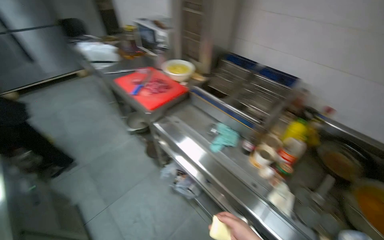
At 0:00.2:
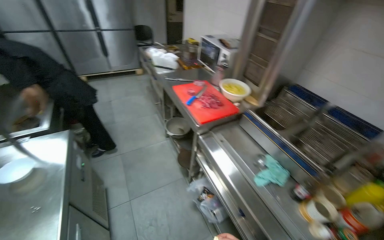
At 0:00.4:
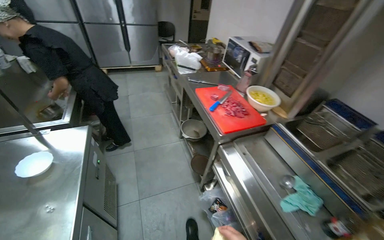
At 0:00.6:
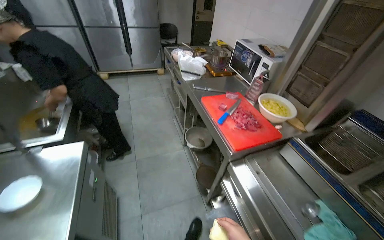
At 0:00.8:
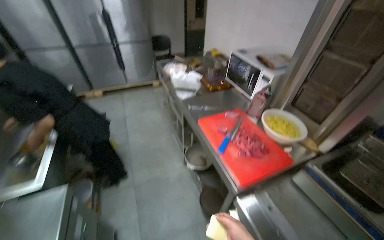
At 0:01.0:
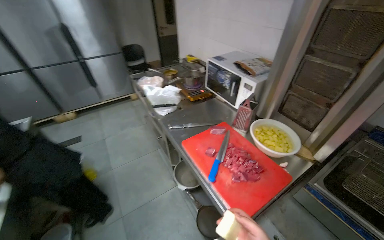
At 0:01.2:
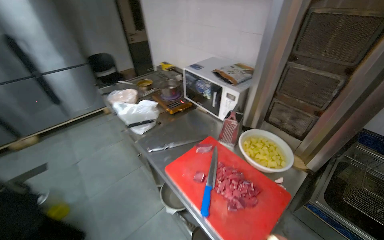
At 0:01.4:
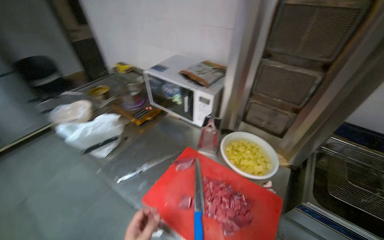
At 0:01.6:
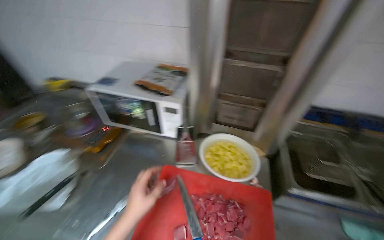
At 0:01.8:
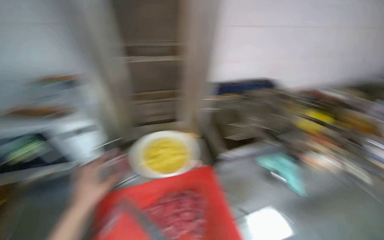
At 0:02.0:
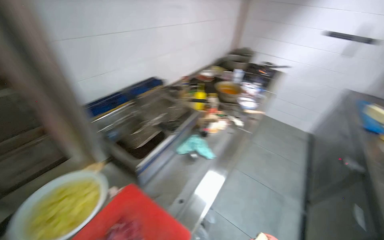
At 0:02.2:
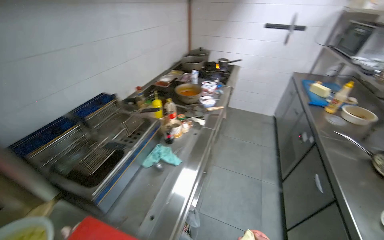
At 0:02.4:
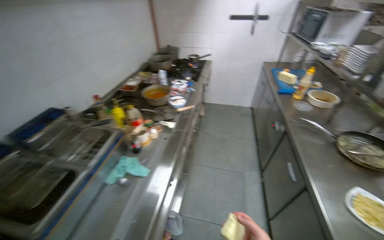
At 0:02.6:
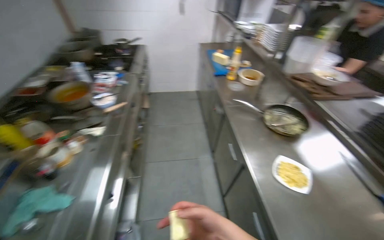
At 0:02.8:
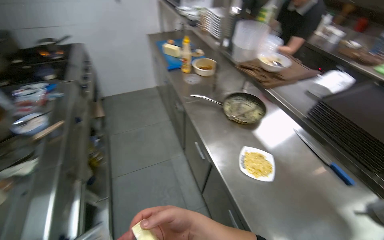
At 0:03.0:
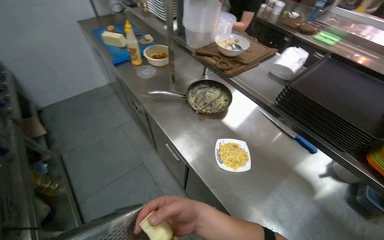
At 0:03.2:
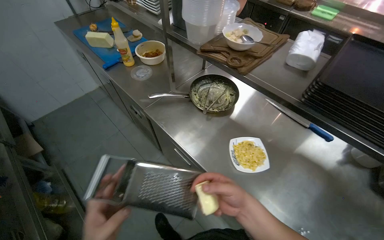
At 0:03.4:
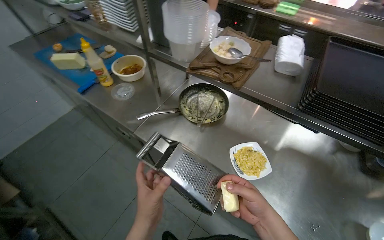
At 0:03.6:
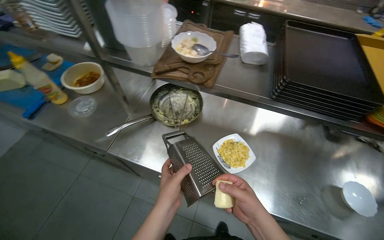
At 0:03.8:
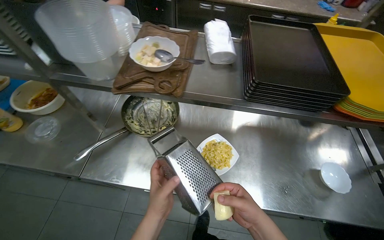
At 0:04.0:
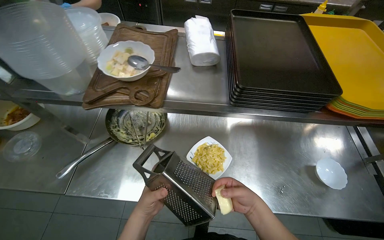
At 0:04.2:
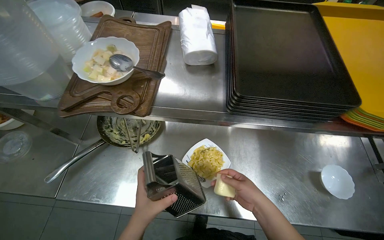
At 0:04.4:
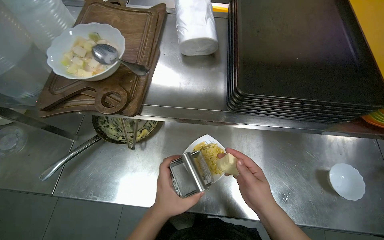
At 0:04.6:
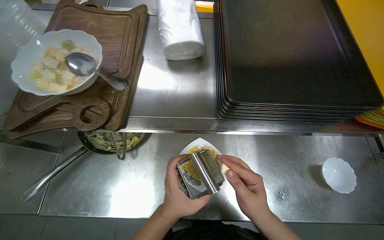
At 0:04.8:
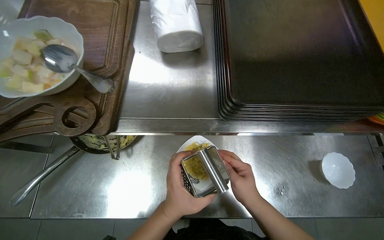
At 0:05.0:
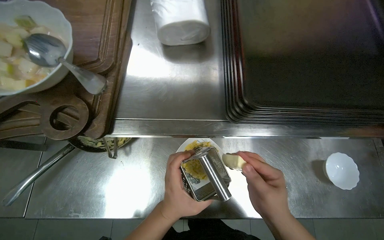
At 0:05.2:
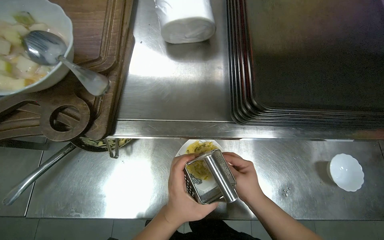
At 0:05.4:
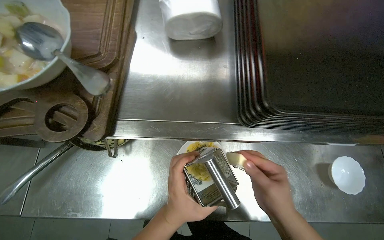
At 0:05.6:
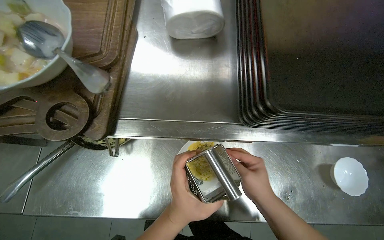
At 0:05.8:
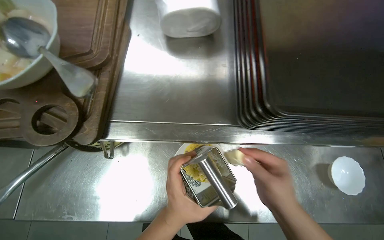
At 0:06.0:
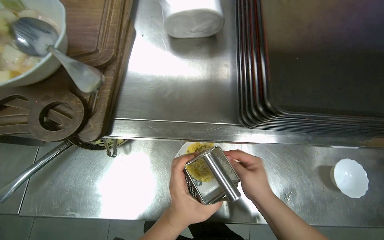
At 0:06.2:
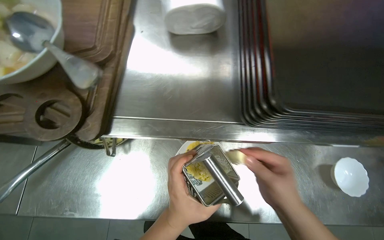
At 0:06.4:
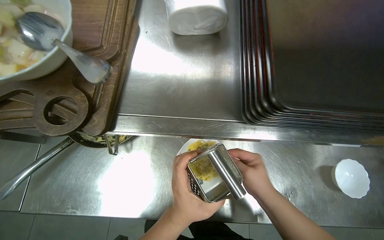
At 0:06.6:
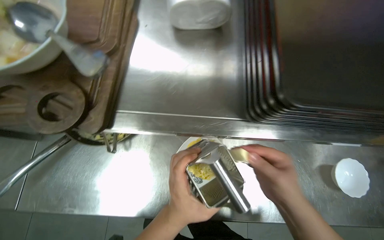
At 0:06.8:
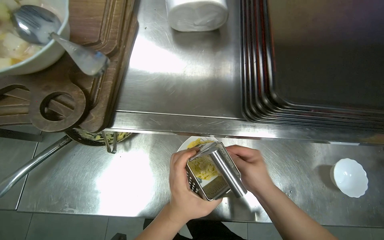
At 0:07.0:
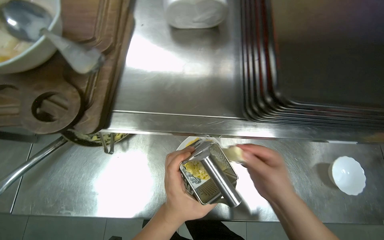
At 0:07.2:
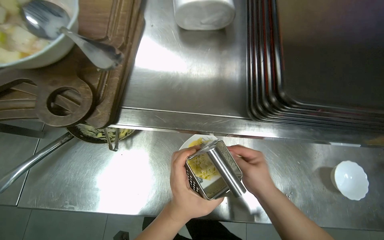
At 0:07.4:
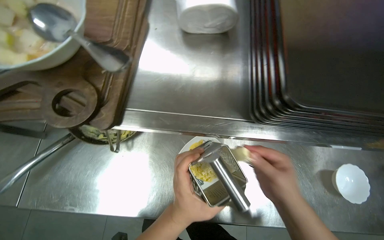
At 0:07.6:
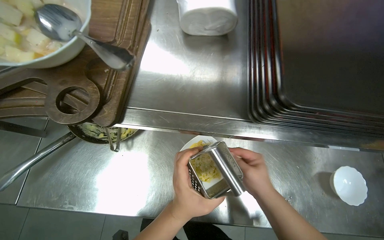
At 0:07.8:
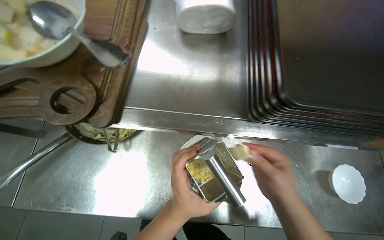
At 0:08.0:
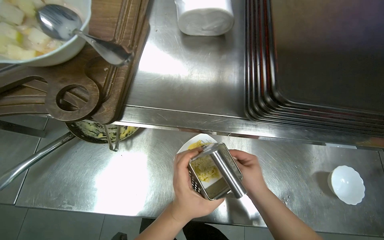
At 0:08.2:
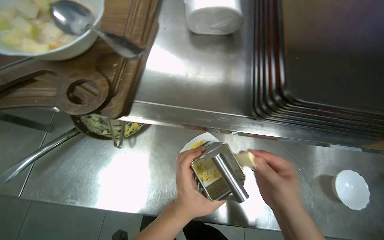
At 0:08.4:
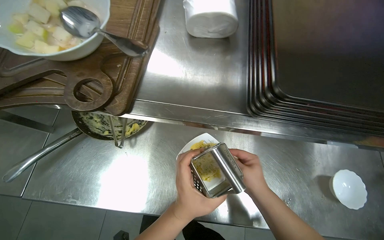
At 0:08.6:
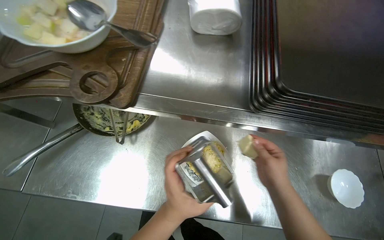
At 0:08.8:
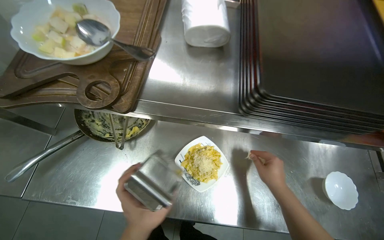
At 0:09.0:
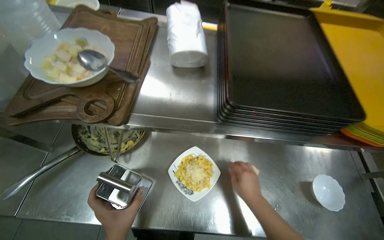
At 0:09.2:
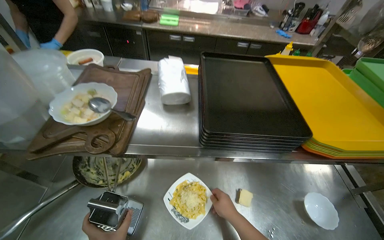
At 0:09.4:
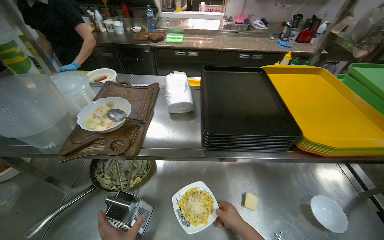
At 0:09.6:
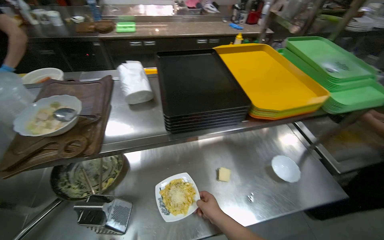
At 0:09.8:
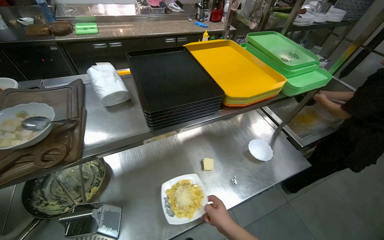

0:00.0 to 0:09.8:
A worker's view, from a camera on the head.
Job: preparing food.
The whole recording: Grating Cheese onto Food. The worker cuts a piece of cheese and grates it over the food on a plate using a metal grater.
0:00.0 to 0:01.4: The wearer moves some 90 cm.
0:01.4 to 0:02.8: The head travels approximately 70 cm. The wearer's head swings roughly 145 degrees to the right. The view tilts roughly 10 degrees downward.
0:02.8 to 0:04.2: The camera travels some 50 cm. The wearer's head swings some 60 degrees to the right. The camera pitches downward, by roughly 20 degrees.
0:04.2 to 0:05.6: The left hand travels to the right and up the picture by some 15 cm.
0:05.6 to 0:08.4: The hands work in one place, with small movements.
0:08.4 to 0:09.8: The head rotates about 30 degrees to the right. The view tips upward by approximately 20 degrees.

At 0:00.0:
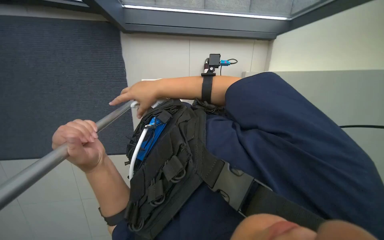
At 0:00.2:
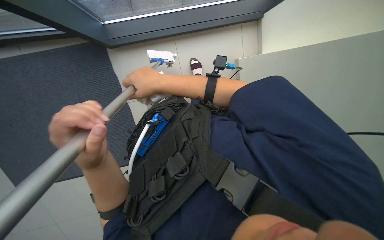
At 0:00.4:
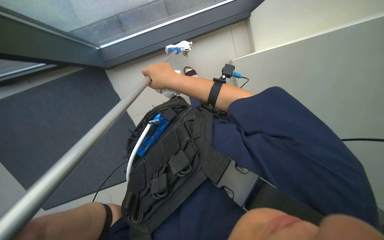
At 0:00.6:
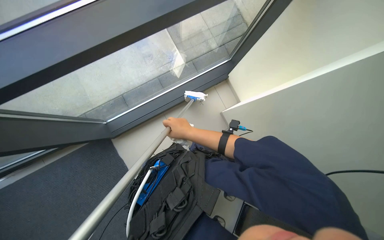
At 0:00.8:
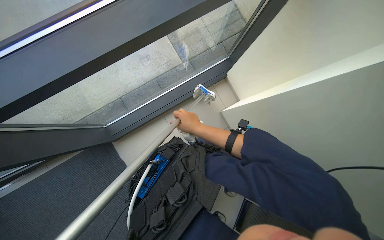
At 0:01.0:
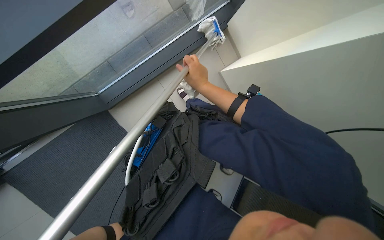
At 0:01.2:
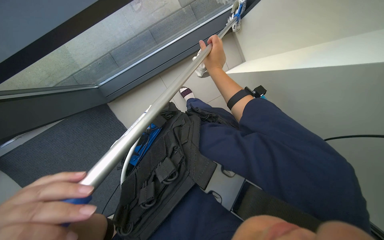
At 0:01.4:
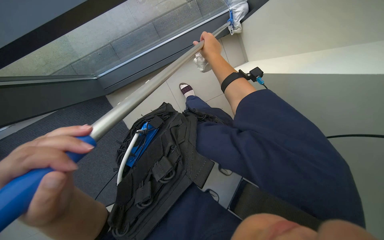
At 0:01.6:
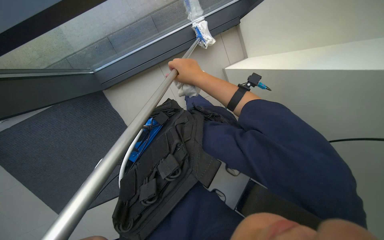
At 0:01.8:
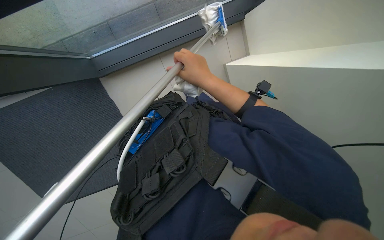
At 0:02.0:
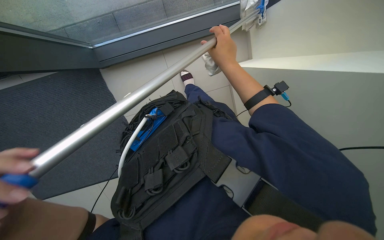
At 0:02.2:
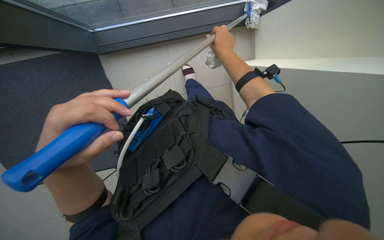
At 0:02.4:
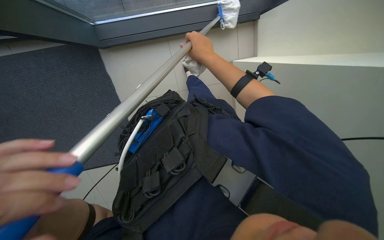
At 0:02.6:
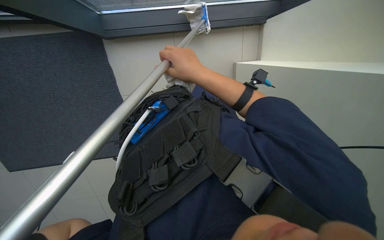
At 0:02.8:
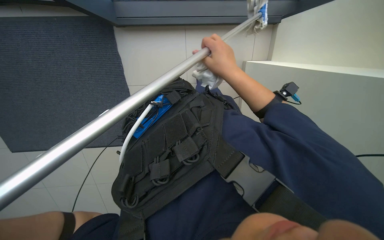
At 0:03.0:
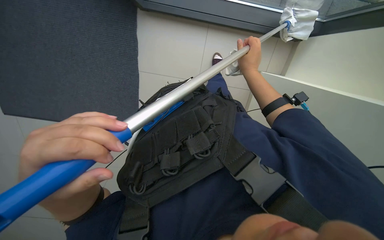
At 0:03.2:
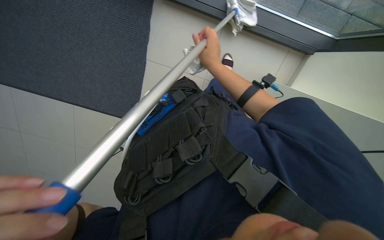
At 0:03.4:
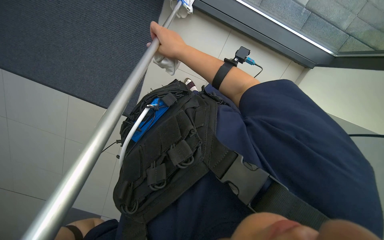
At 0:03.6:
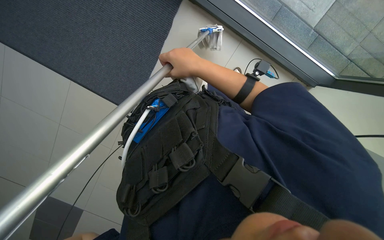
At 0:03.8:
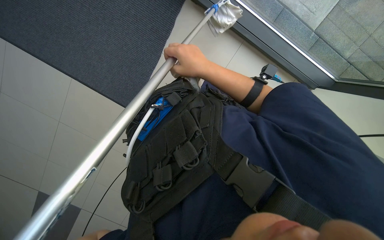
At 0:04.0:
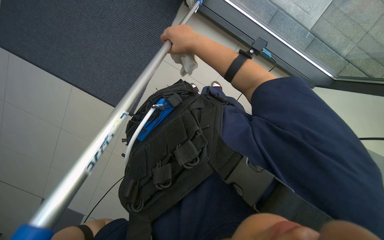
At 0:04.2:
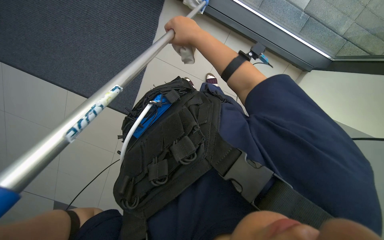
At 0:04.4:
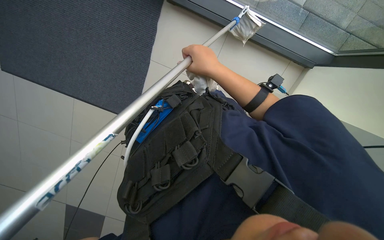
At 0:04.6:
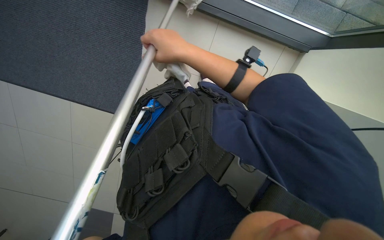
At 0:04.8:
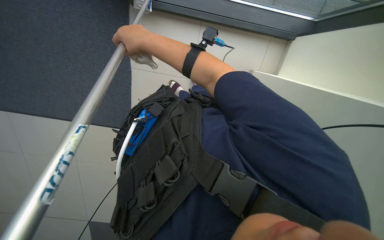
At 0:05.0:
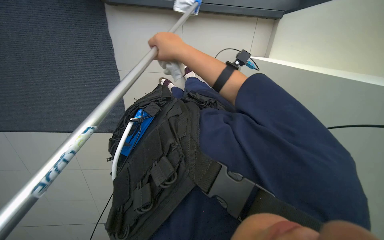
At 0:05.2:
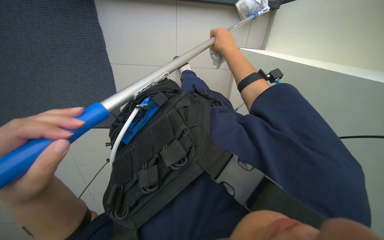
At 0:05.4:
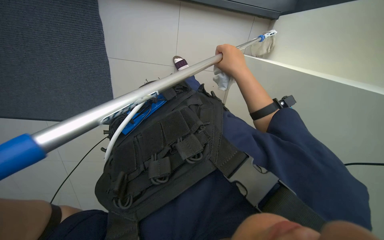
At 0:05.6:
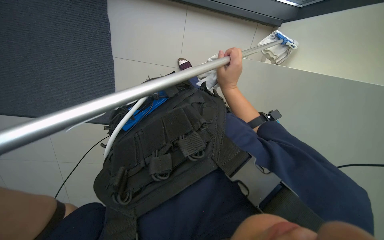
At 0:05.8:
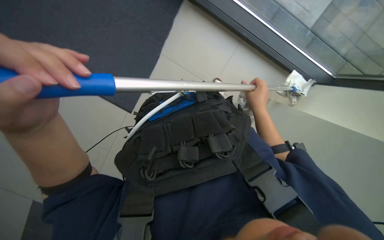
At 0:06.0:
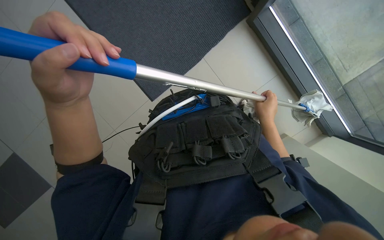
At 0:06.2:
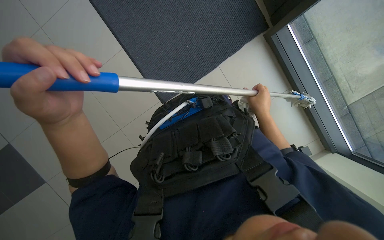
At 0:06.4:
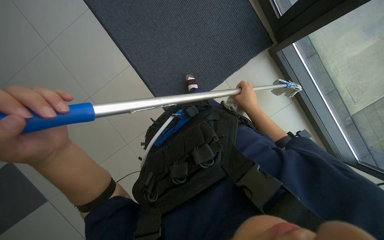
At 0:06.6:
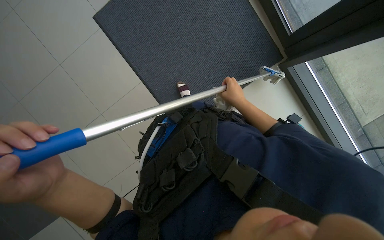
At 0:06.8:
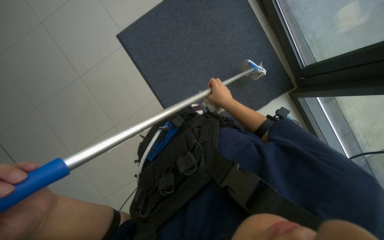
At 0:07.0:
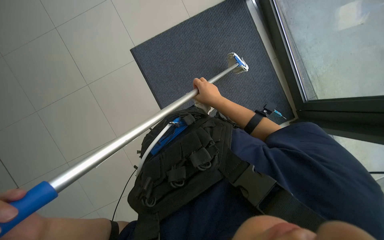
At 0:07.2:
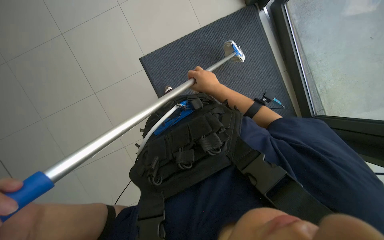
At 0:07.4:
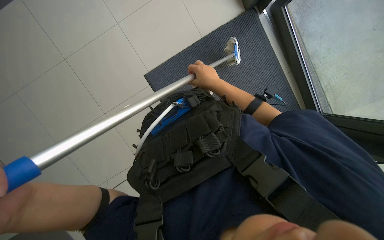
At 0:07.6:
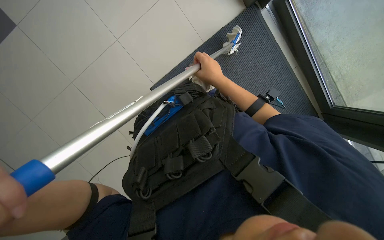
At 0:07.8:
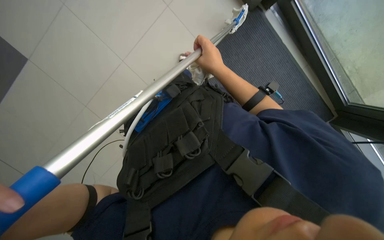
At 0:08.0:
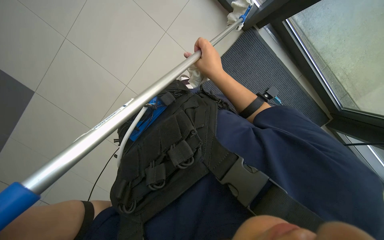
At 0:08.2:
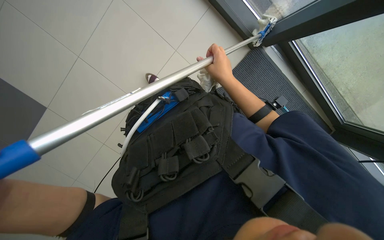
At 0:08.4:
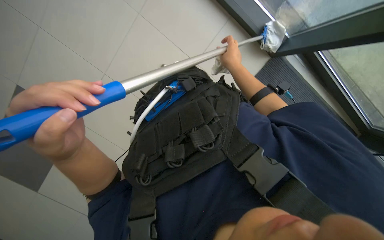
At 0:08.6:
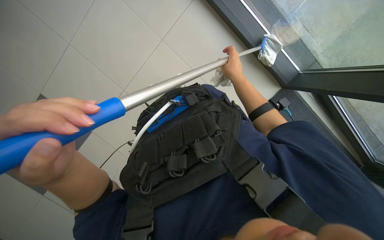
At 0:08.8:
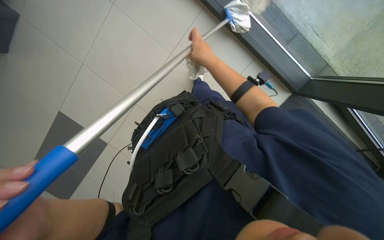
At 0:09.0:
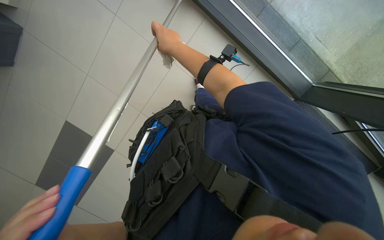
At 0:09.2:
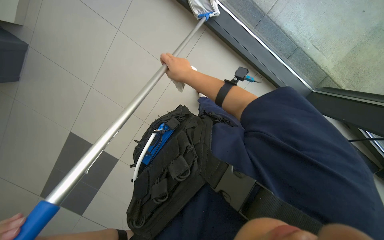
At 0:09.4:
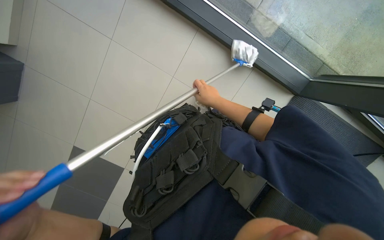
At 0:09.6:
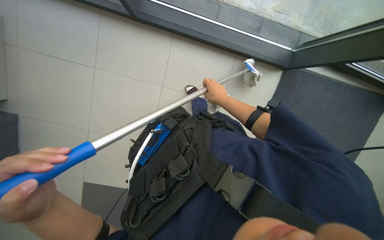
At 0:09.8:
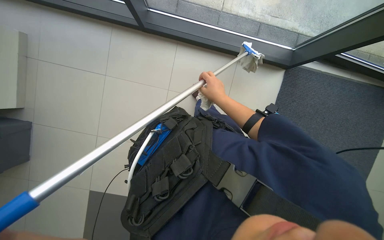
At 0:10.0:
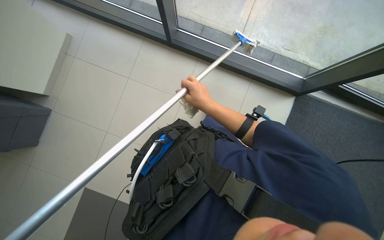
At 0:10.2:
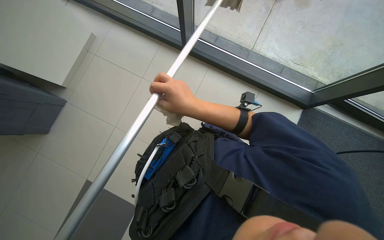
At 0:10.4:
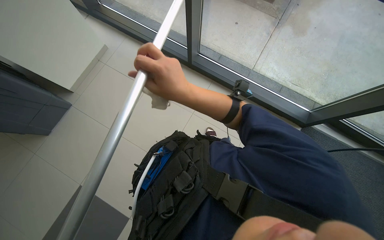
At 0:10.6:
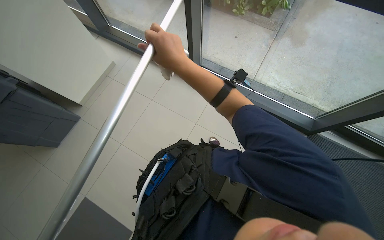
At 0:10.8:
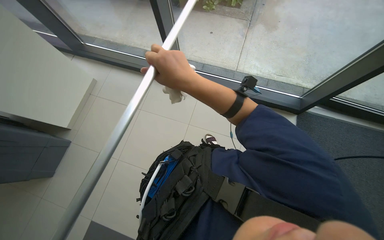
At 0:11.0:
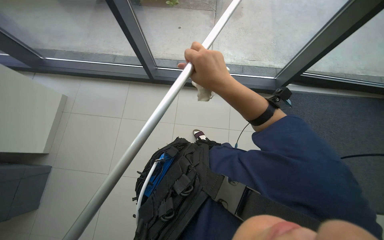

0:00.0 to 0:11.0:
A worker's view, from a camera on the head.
Job: cleaning windows.
The whole recording: Cleaning lower glass door with long-handled tool. The worker cleans the lower section of the glass door with a long-handled tool.
0:01.6 to 0:03.2: The scene rotates clockwise by roughly 35 degrees. The right hand moves left and right over about 15 cm, changing direction 2 times.
0:04.8 to 0:06.2: The right hand goes about 35 cm to the right and farther from the camera.
0:06.2 to 0:07.8: The view tips upward by some 20 degrees. The right hand heads to the left and up the picture, covering some 50 cm.
0:09.4 to 0:11.0: The right hand goes approximately 35 cm nearer to the camera.
